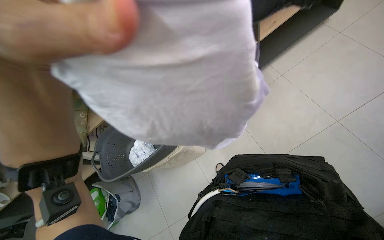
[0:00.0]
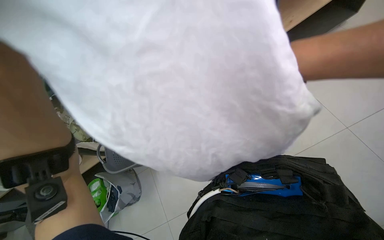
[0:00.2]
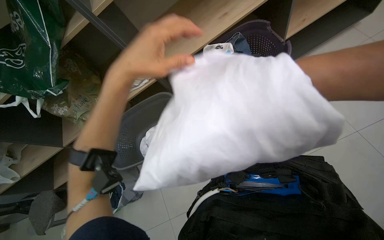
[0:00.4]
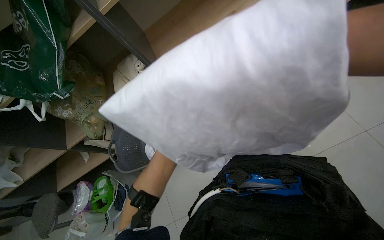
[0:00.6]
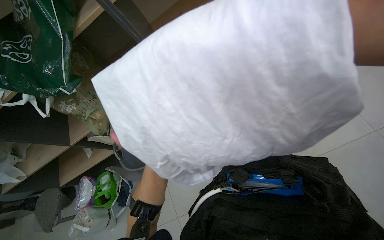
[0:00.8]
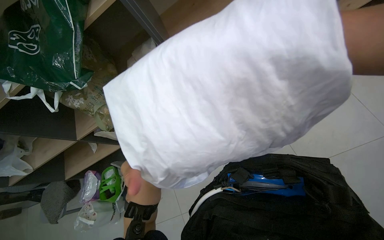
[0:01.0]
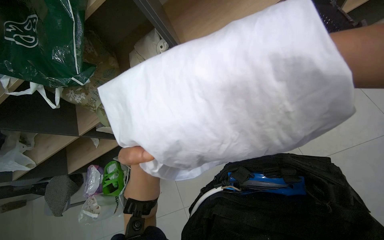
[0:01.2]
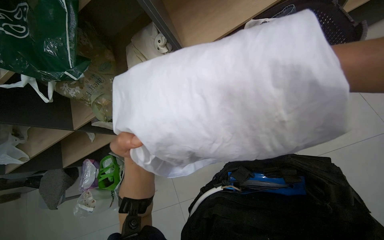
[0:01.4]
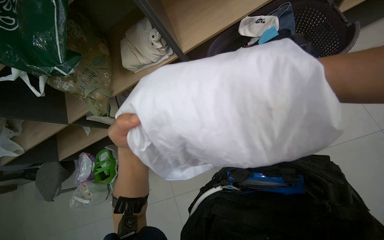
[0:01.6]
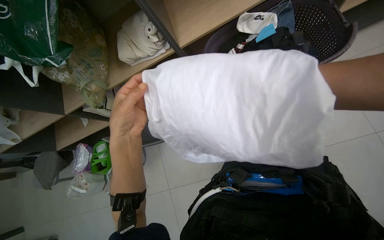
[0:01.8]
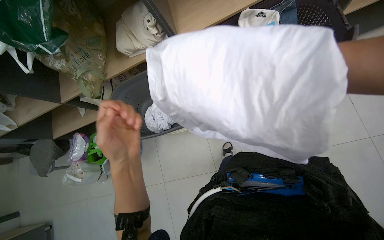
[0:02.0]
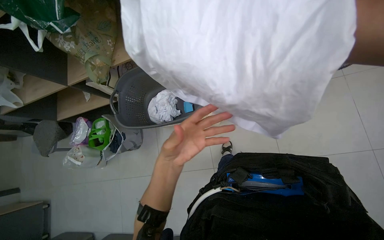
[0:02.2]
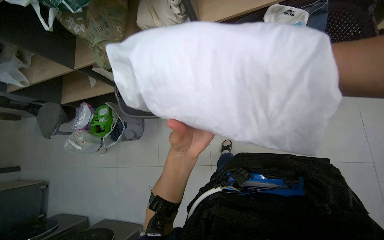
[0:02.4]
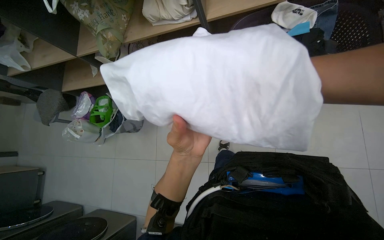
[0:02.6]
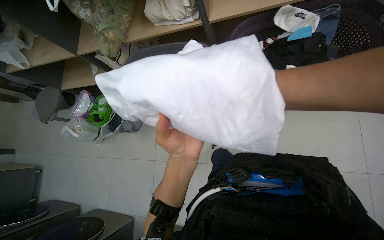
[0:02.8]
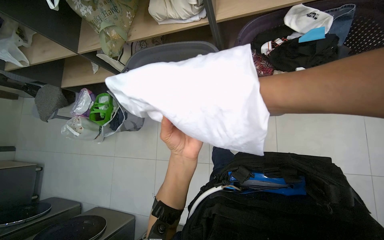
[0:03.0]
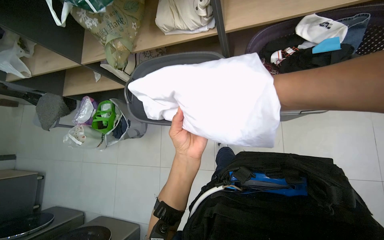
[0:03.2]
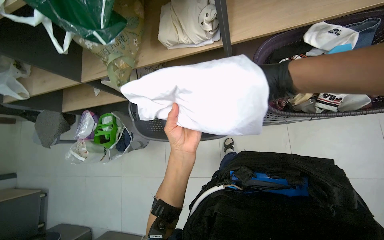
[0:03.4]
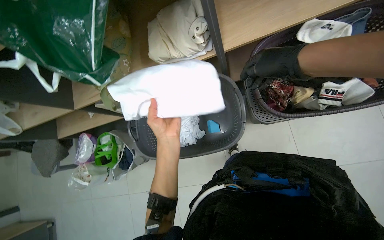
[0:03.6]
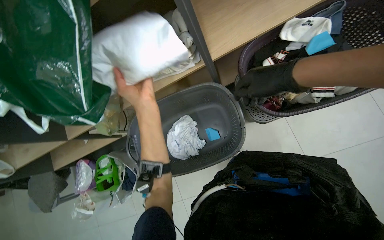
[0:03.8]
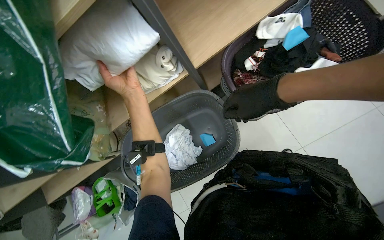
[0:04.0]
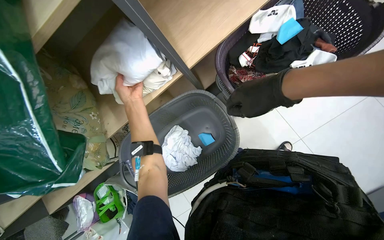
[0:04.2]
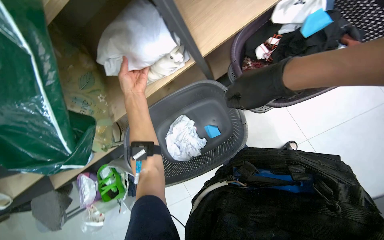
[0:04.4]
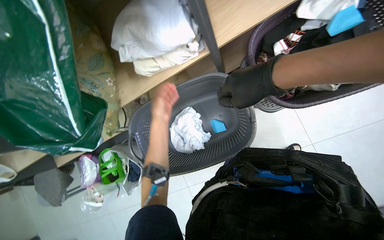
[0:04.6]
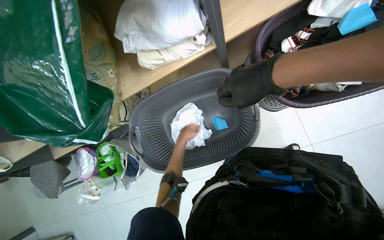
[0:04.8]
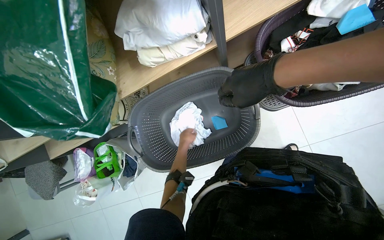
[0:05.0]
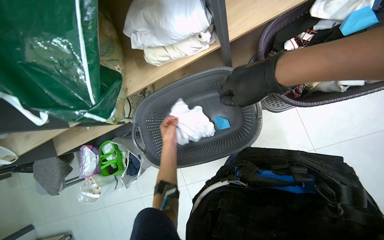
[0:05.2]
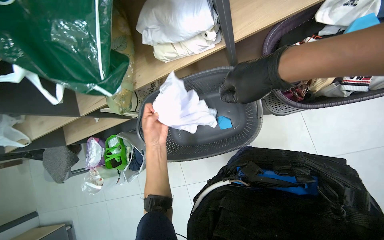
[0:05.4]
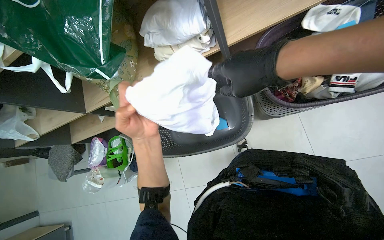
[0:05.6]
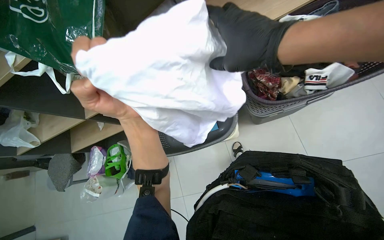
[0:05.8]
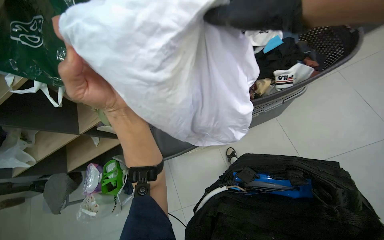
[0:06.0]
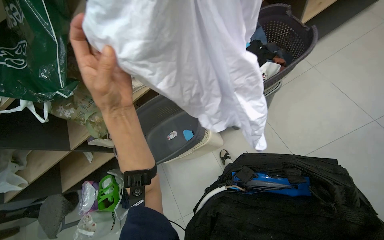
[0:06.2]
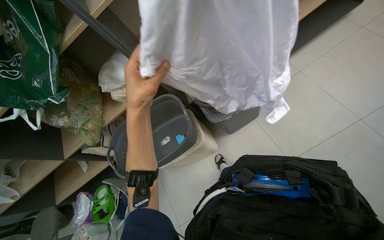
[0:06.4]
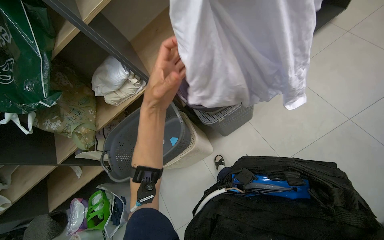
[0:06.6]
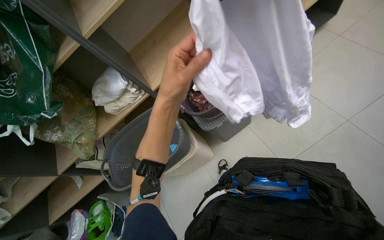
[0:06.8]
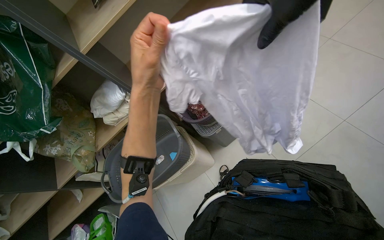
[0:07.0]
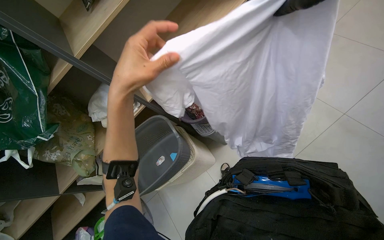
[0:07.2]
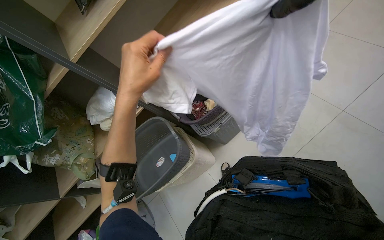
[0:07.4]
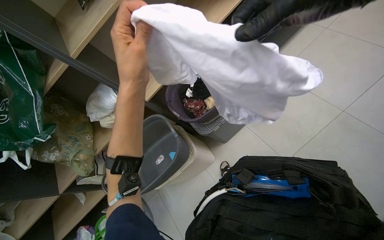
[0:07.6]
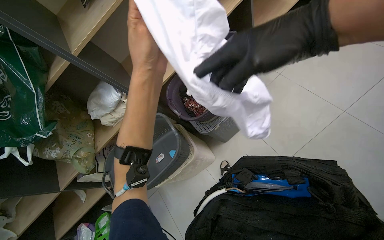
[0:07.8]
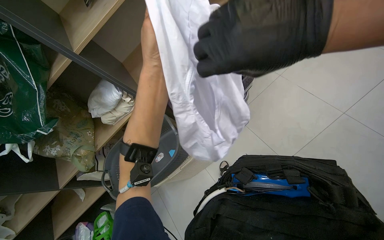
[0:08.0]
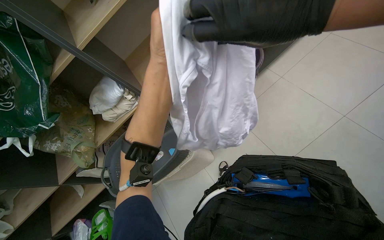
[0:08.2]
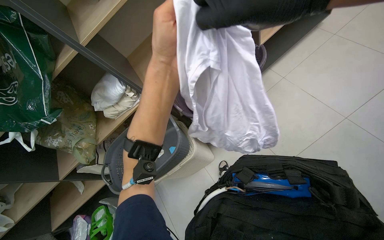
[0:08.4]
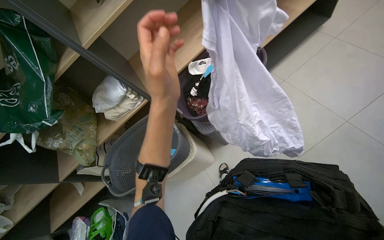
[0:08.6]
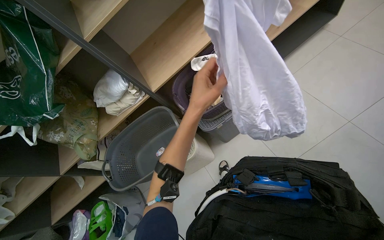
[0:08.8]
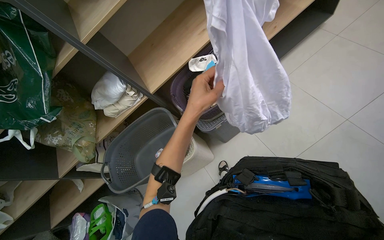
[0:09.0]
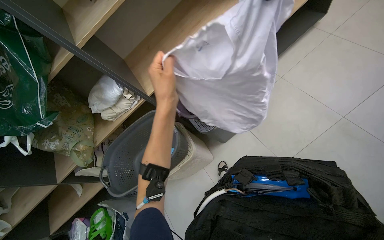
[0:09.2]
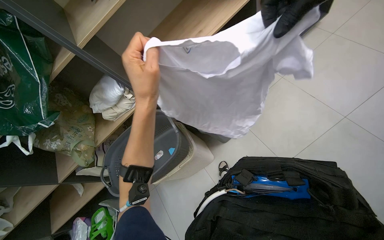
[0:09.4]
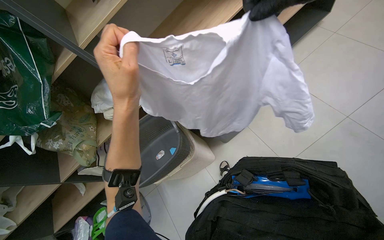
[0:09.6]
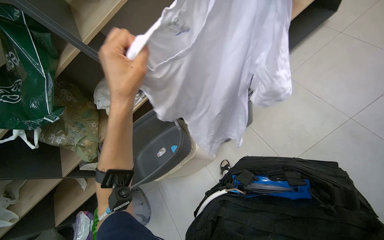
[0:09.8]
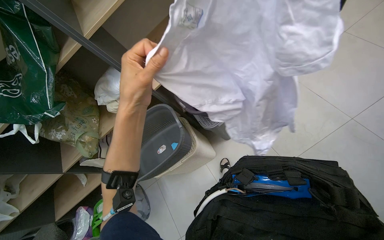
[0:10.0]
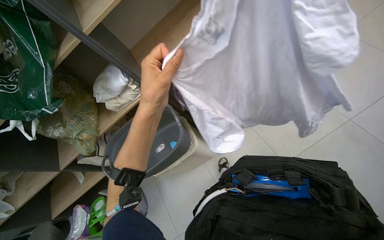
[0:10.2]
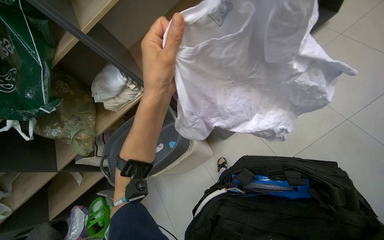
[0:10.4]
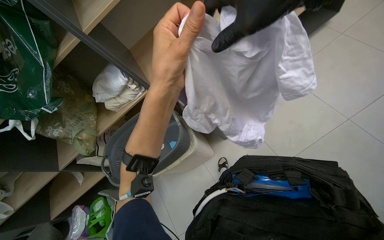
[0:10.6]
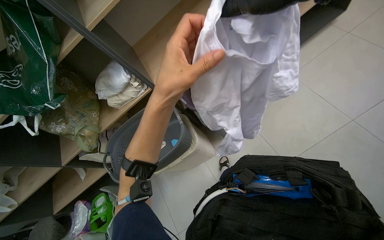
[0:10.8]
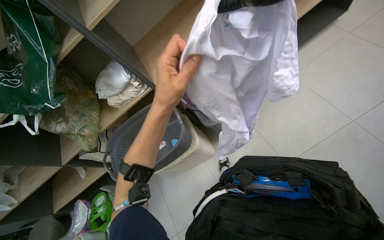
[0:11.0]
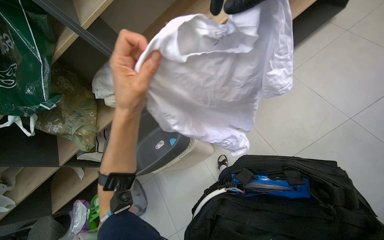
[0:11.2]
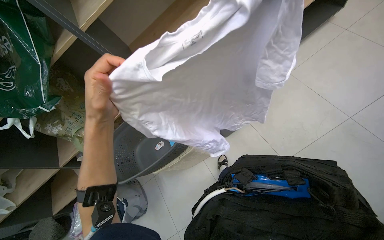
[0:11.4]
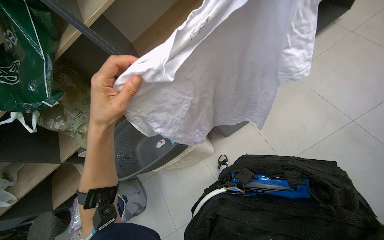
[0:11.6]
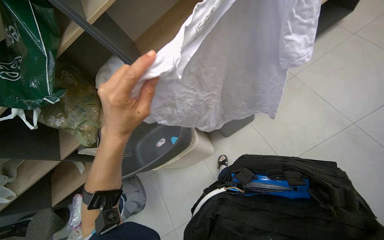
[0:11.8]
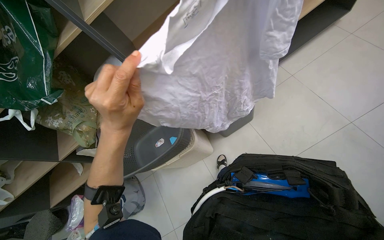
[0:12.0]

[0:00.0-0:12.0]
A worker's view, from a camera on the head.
Job: managing laundry.
The whole recording: Sorting and organizing laundry. The worker sorts and organizes white clothes from a basket onto a shelf.
0:00.0 to 0:01.6: The camera pitches downward, by about 10 degrees.
0:01.6 to 0:03.0: The left hand shifts about 10 cm to the right.
0:03.0 to 0:04.4: The scene rotates counterclockwise by approximately 30 degrees. The left hand travels up the picture and to the left by roughly 40 cm.
0:04.4 to 0:06.0: The view tilts some 15 degrees upward. The left hand is displaced nearer to the camera and down the picture by some 40 cm.
0:07.6 to 0:09.0: The left hand goes about 20 cm farther from the camera and to the right.
0:09.0 to 0:10.4: The left hand is displaced nearer to the camera and to the left by about 15 cm.

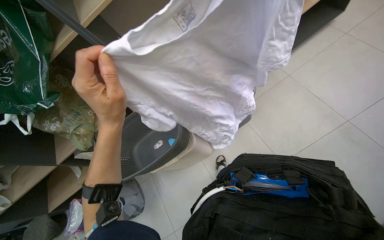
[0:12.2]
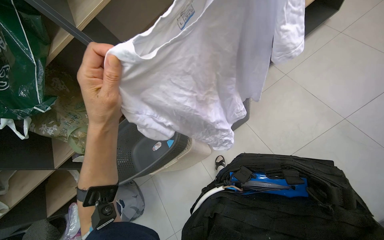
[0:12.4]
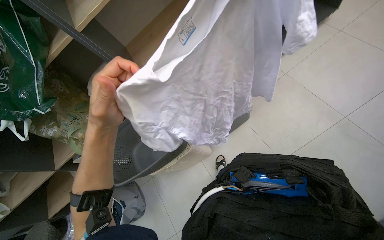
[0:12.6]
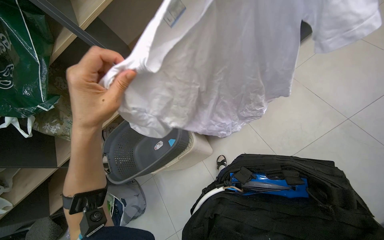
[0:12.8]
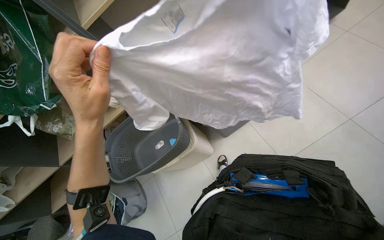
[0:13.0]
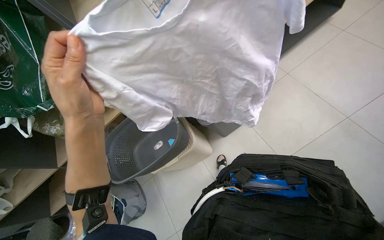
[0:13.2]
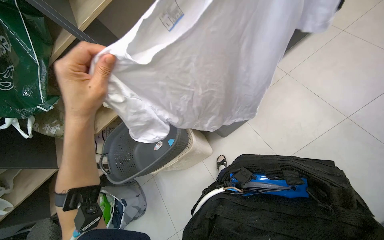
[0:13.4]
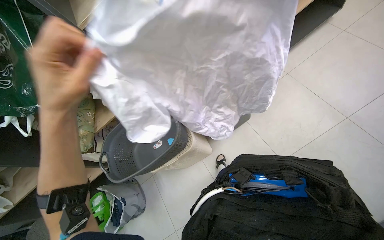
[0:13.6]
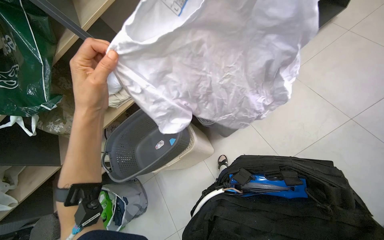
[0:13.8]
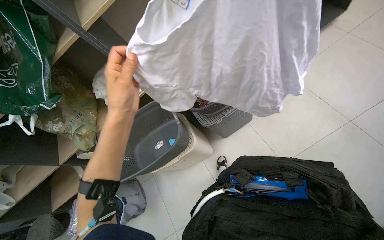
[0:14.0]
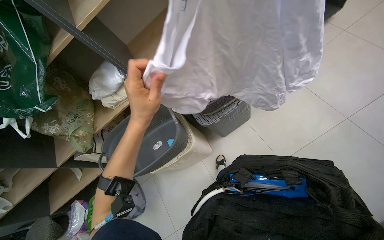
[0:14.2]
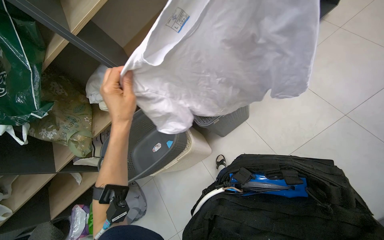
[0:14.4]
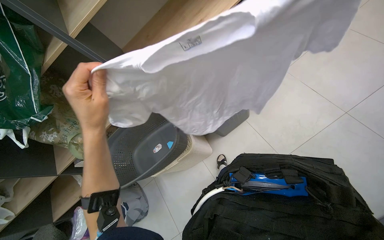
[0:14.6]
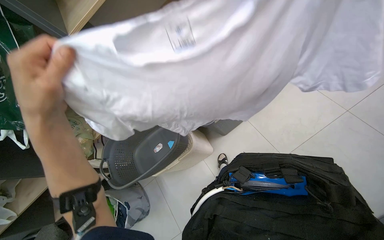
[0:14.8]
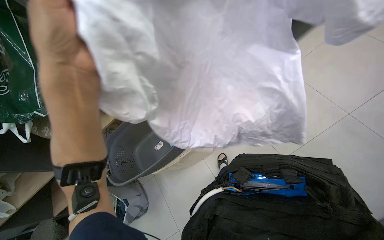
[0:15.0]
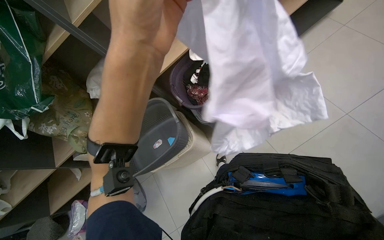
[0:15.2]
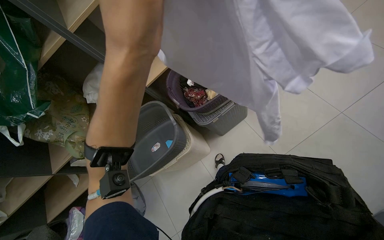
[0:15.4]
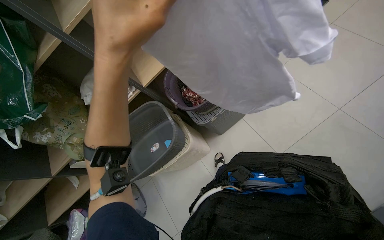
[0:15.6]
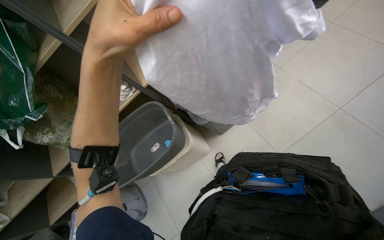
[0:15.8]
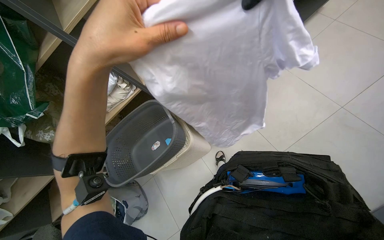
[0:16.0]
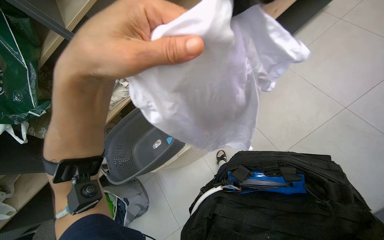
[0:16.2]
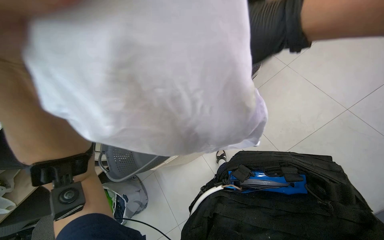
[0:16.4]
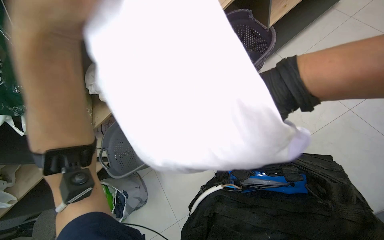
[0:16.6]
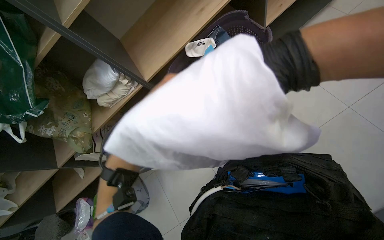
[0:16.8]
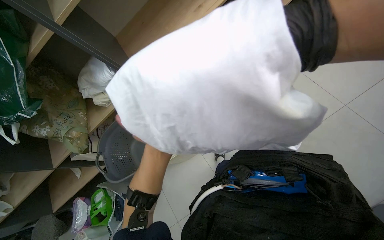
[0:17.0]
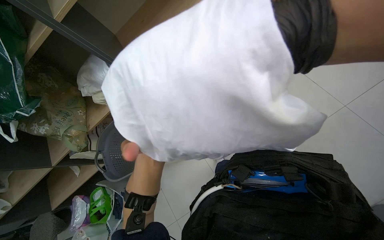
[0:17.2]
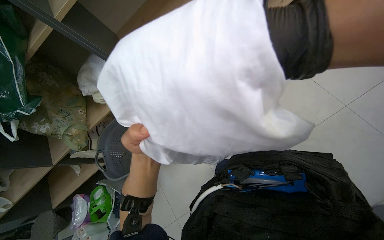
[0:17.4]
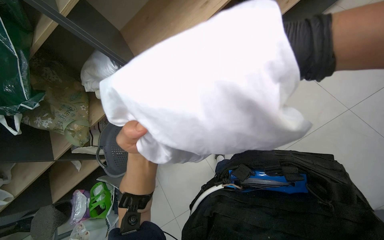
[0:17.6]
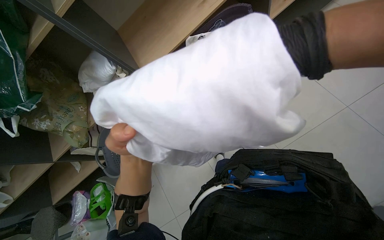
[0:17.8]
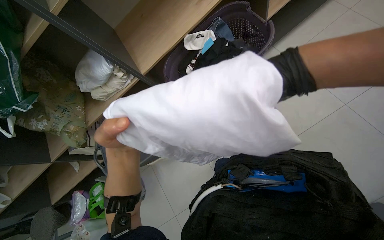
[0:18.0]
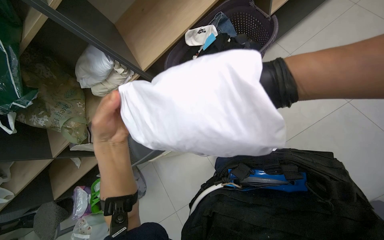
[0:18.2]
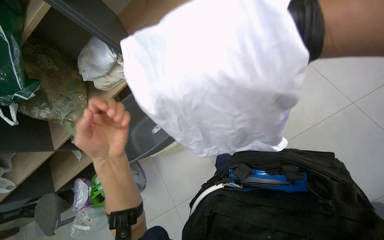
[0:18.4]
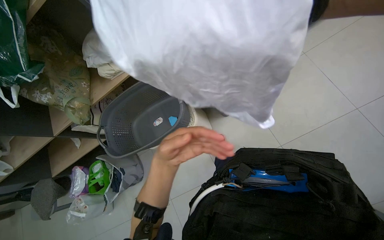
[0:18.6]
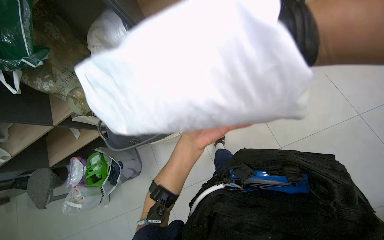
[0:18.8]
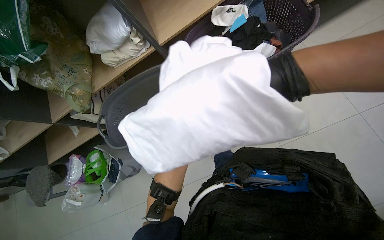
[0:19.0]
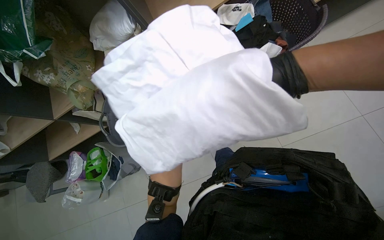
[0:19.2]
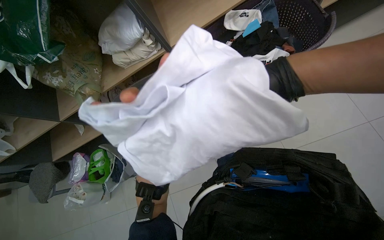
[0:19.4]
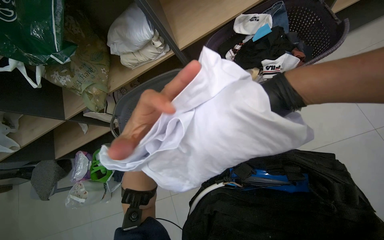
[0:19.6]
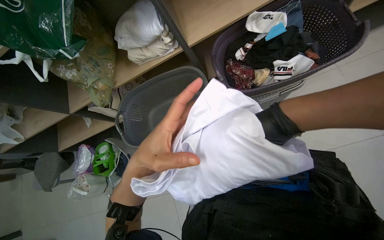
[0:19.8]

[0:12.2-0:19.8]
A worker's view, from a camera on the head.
Job: managing laundry.
The whole recording: Sorting and organizing laundry. The worker sorts and organizes white clothes from a basket onto a shelf.
0:13.8 to 0:15.2: The left hand goes roughly 20 cm to the right and nearer to the camera.
0:18.2 to 0:19.8: The left hand reaches approximately 15 cm farther from the camera, then returns.
